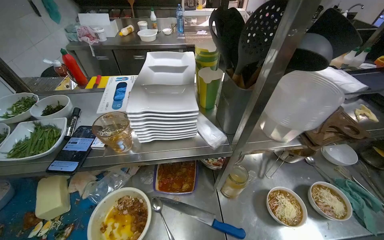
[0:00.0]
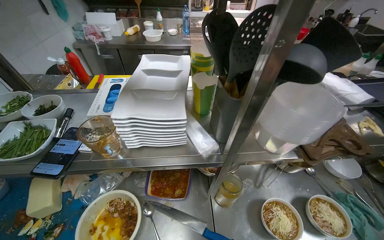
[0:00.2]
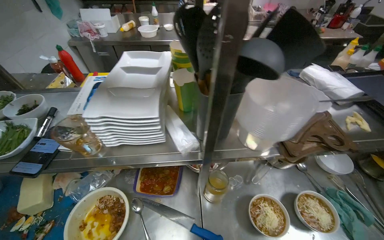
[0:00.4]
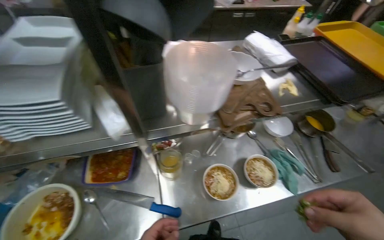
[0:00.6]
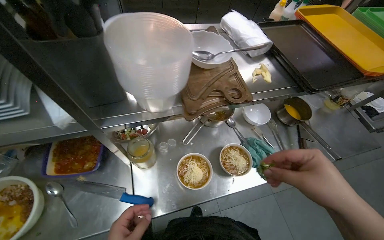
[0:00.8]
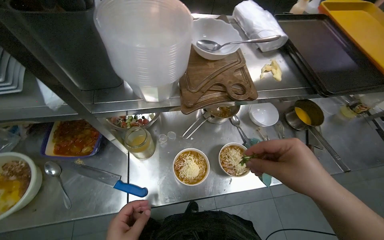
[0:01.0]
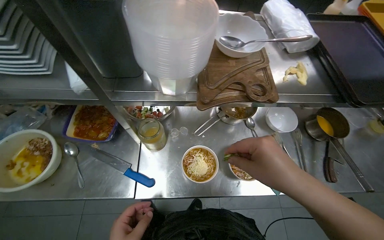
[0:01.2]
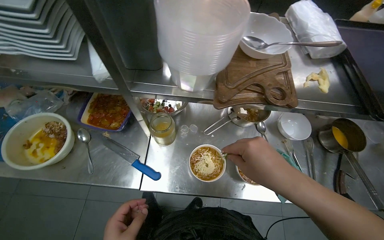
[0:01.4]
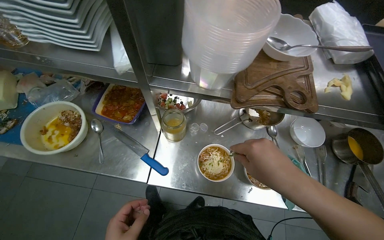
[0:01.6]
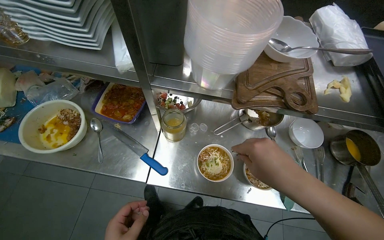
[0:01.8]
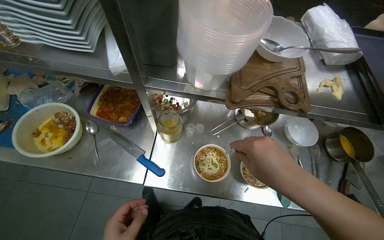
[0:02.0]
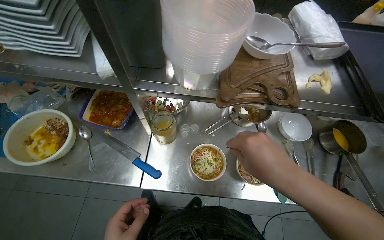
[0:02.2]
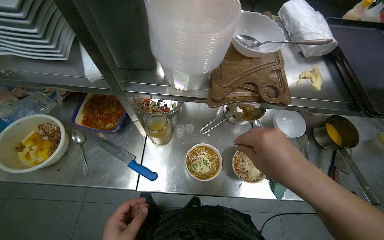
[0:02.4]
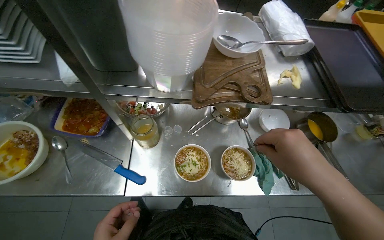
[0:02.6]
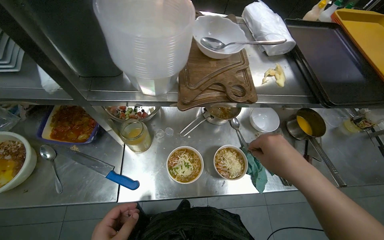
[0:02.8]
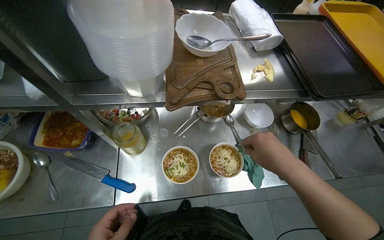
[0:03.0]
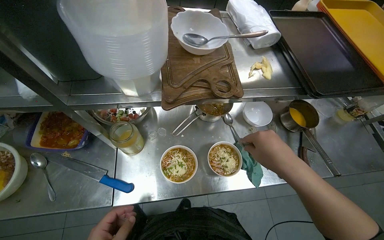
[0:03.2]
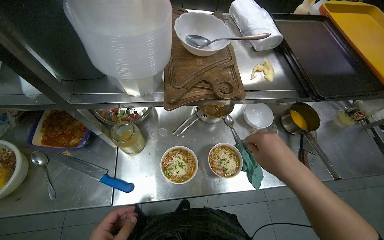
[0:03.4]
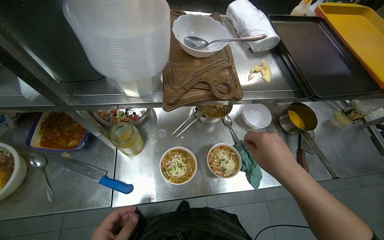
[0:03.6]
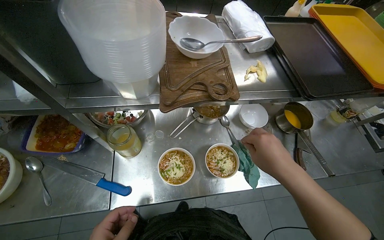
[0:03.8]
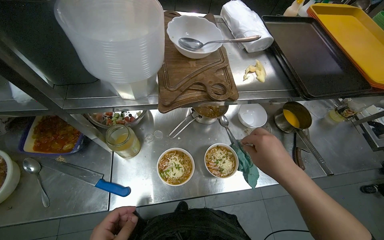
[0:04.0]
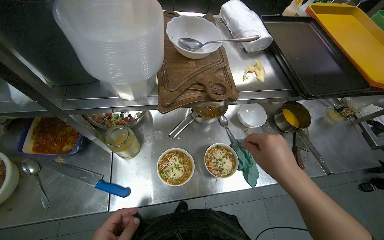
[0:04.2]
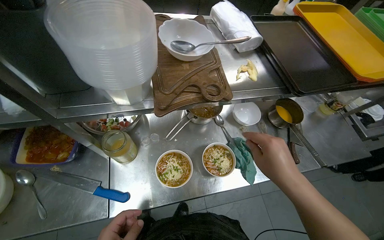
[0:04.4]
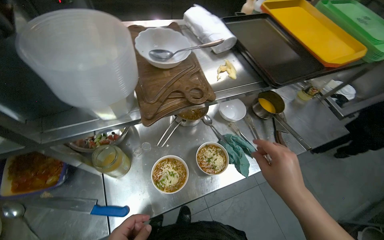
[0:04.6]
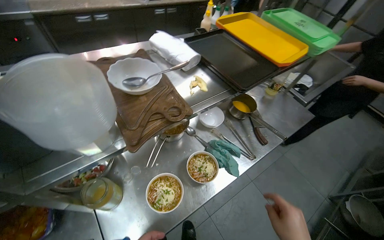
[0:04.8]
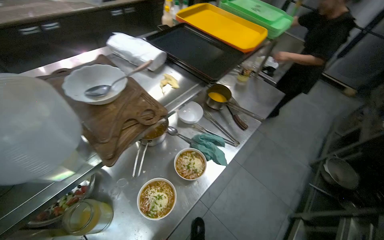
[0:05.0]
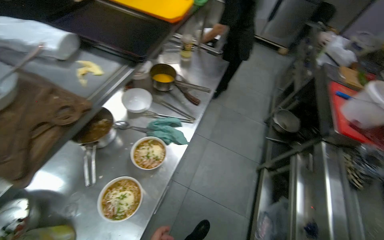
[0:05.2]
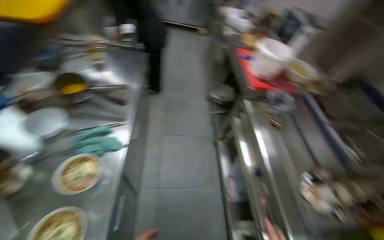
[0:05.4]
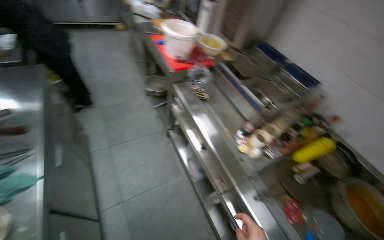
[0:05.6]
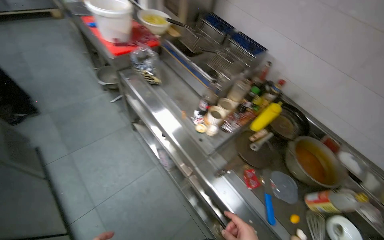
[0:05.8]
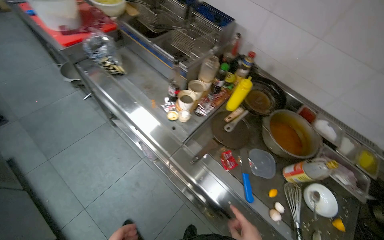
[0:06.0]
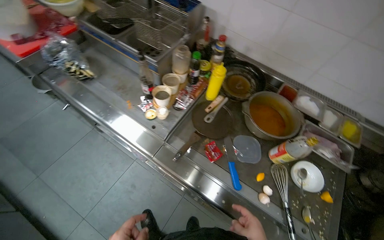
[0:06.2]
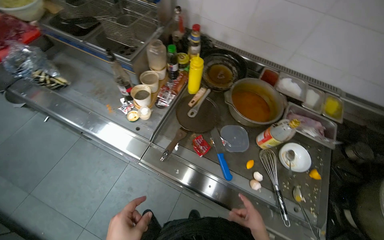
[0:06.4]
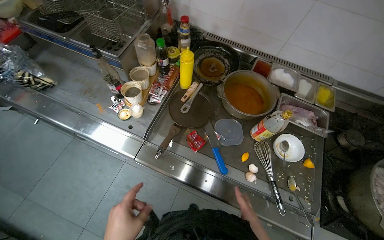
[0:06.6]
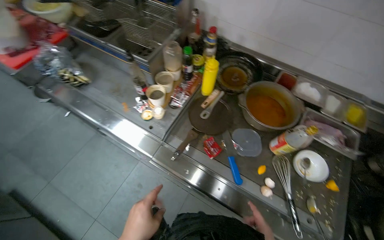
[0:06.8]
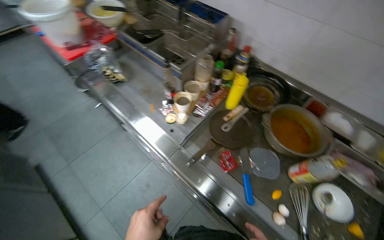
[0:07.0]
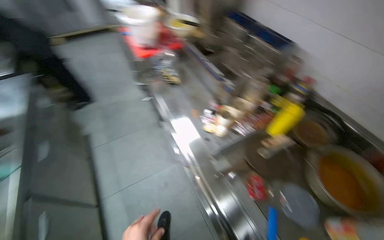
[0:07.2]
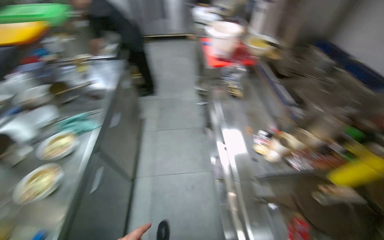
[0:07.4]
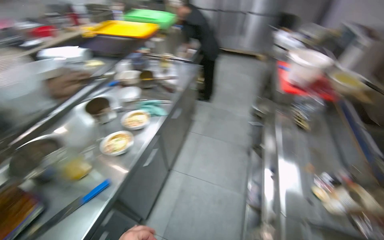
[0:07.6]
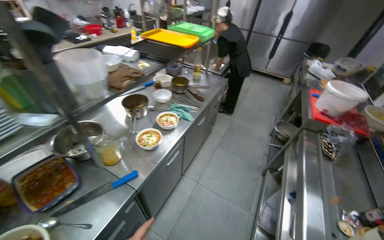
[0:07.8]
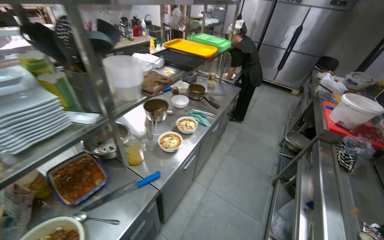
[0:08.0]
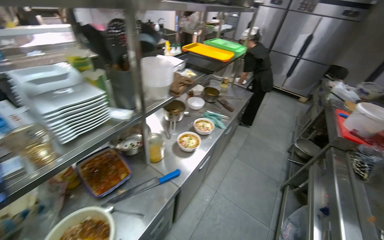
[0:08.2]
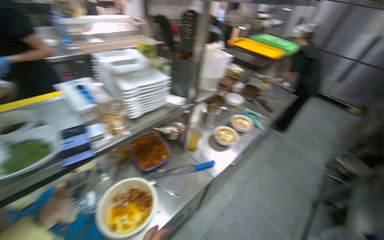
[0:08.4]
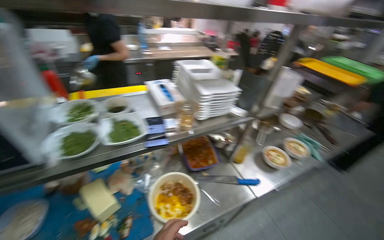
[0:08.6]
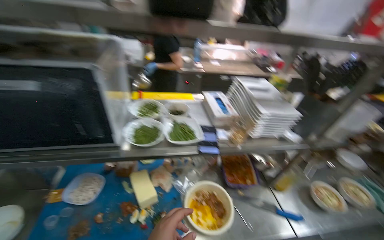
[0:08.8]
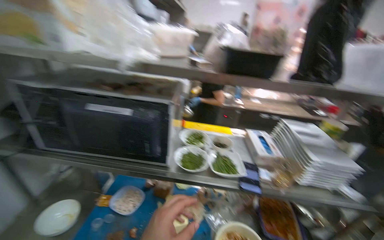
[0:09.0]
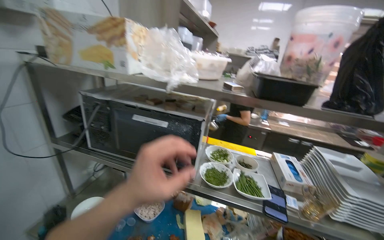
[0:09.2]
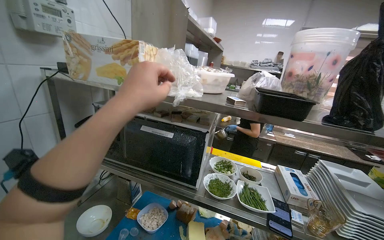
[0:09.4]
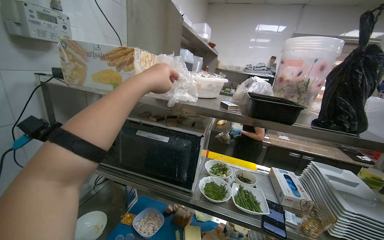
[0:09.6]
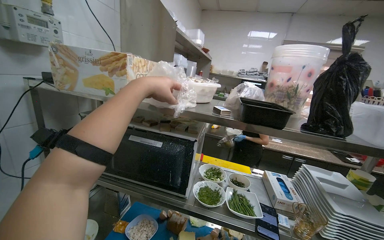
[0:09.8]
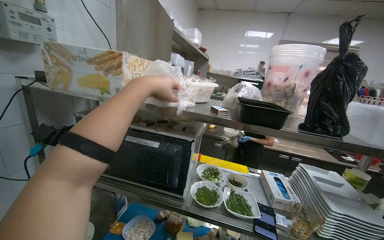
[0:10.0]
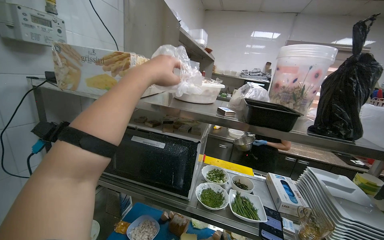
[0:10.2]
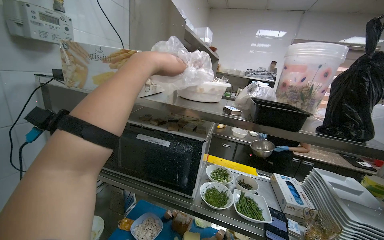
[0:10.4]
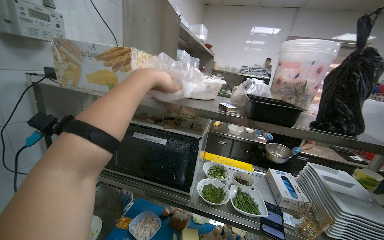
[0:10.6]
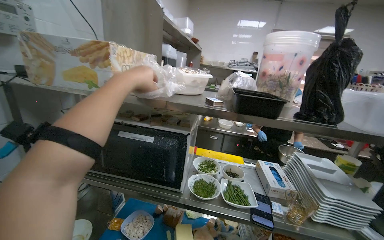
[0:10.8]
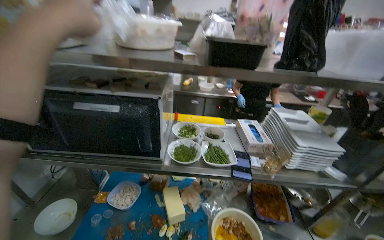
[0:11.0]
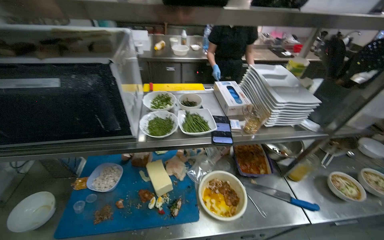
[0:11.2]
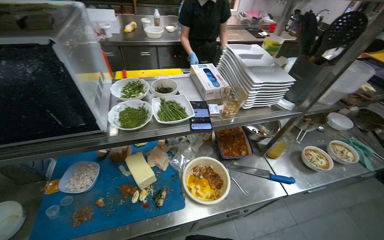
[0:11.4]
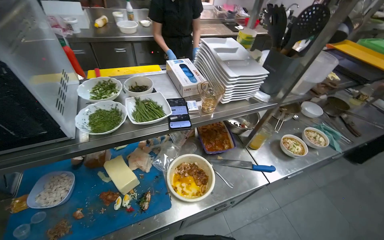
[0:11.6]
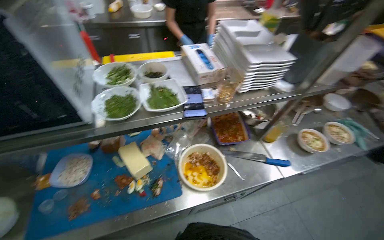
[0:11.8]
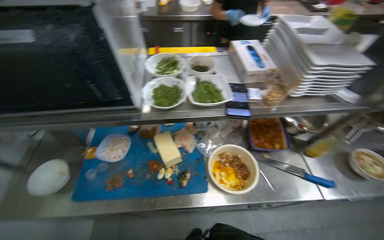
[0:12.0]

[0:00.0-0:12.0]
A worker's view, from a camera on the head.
Job: preparing food.
The whole recording: Adding toppings and seasoning to bowls. The worker adds toppings and seasoning to the bowls and places them on a serving tray.
0.0 to 1.6 s: The camera pitches downward, by about 20 degrees.
4.4 to 6.0 s: The camera is carried roughly 70 cm. The wearer's head swings about 125 degrees to the right. The view tips downward by some 20 degrees.
6.0 to 7.6 s: The head rotates some 70 degrees to the left.
7.6 to 9.0 s: The camera travels some 70 cm. The head turns to the left by approximately 75 degrees. The wearer looks some 25 degrees further upward.
9.0 to 10.4 s: The view tips upward by roughly 10 degrees.
10.4 to 12.0 s: The wearer looks approximately 20 degrees further to the right. The view tips downward by approximately 40 degrees.

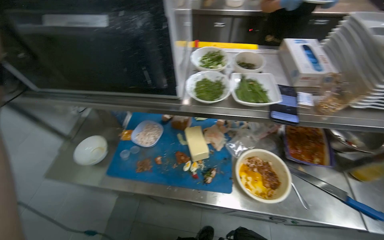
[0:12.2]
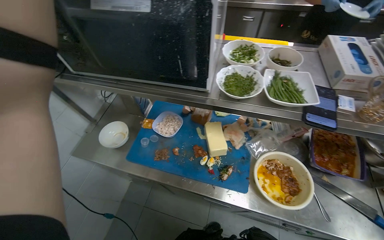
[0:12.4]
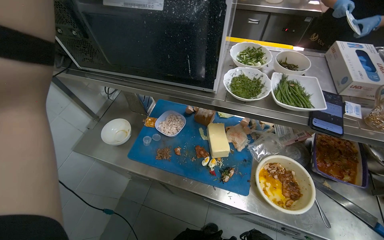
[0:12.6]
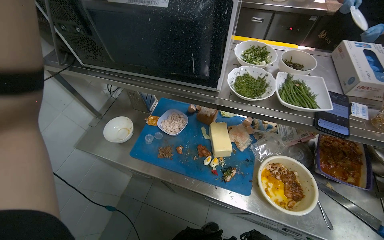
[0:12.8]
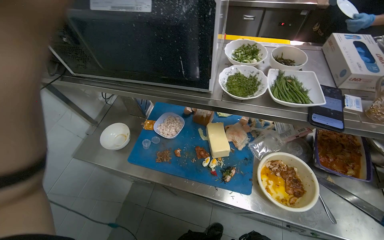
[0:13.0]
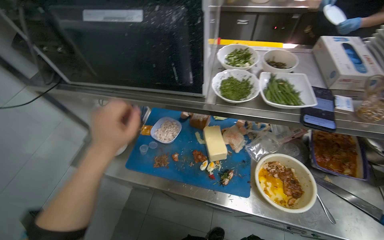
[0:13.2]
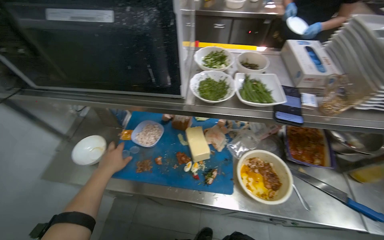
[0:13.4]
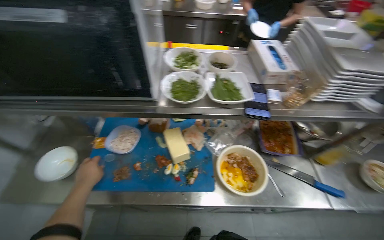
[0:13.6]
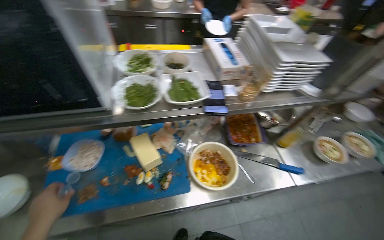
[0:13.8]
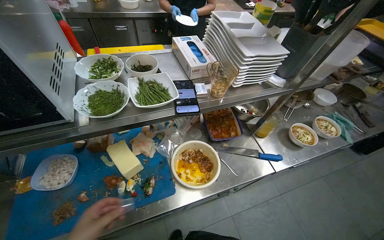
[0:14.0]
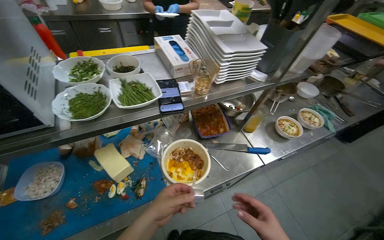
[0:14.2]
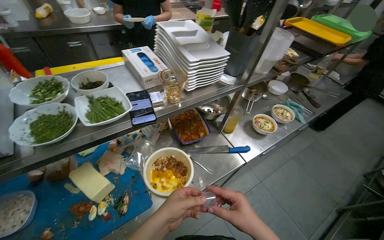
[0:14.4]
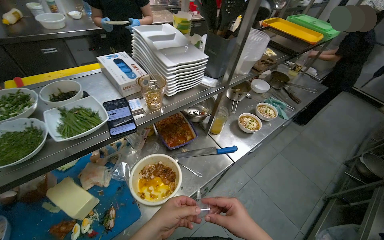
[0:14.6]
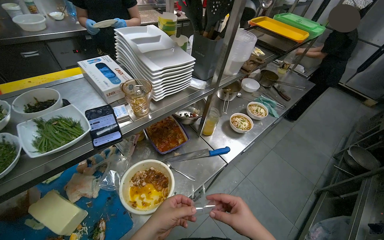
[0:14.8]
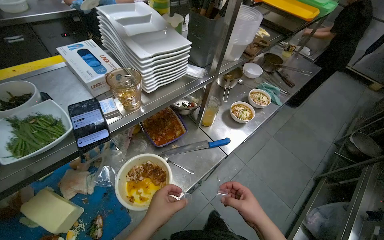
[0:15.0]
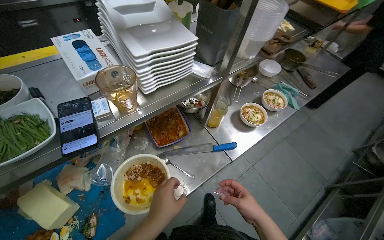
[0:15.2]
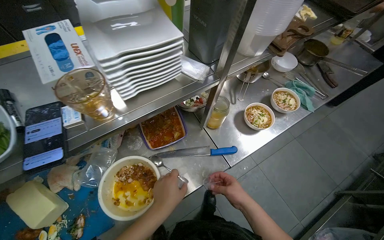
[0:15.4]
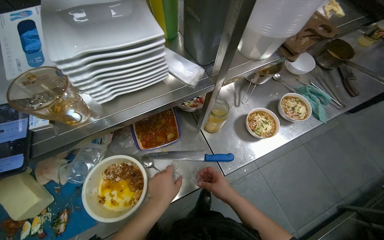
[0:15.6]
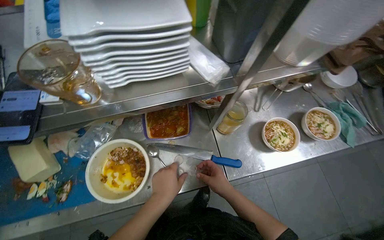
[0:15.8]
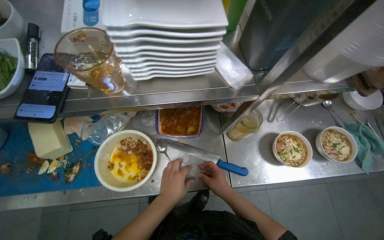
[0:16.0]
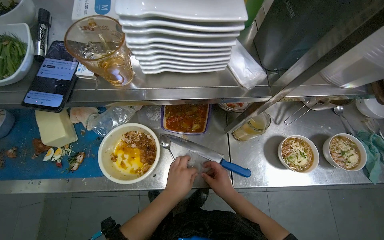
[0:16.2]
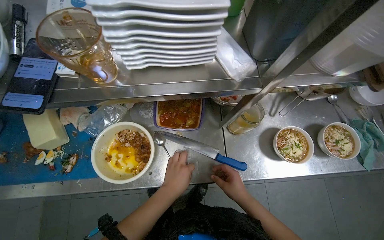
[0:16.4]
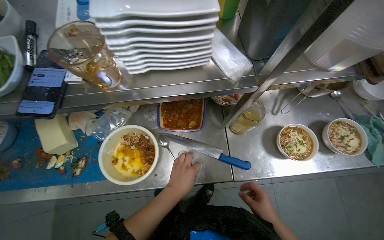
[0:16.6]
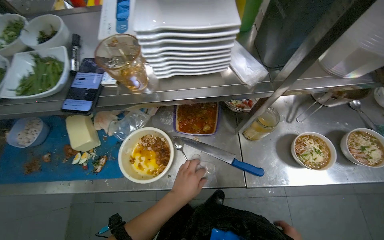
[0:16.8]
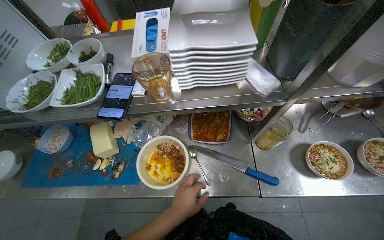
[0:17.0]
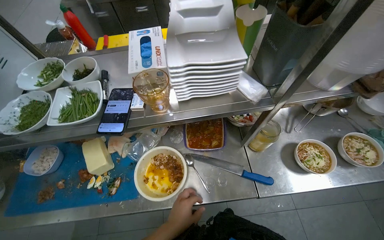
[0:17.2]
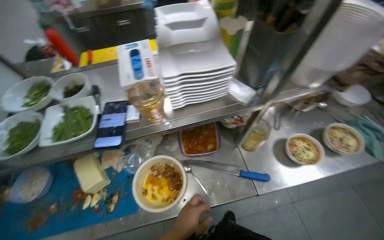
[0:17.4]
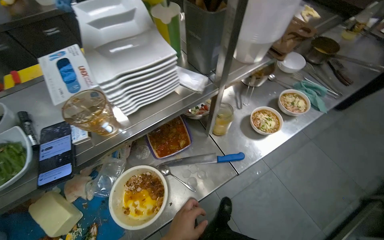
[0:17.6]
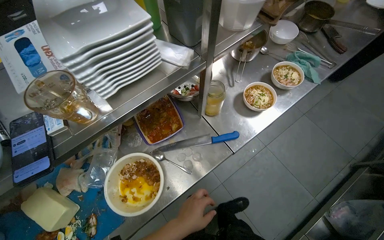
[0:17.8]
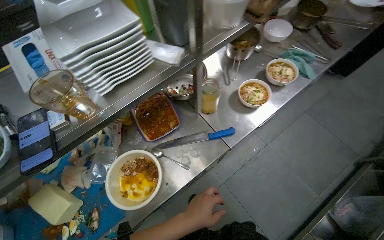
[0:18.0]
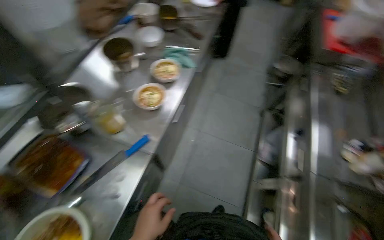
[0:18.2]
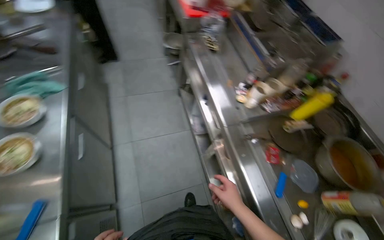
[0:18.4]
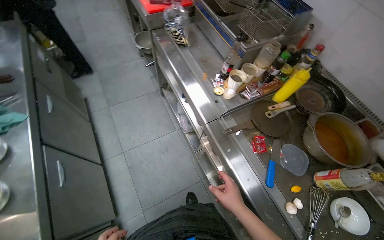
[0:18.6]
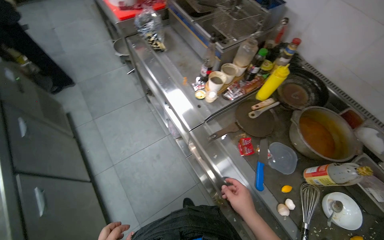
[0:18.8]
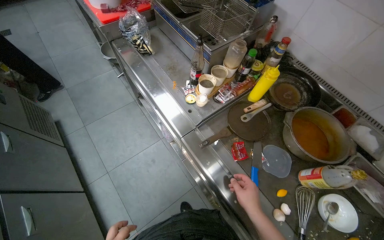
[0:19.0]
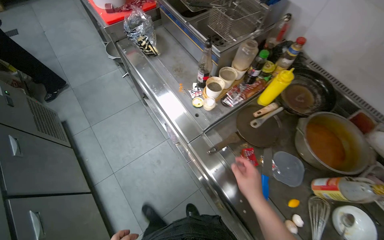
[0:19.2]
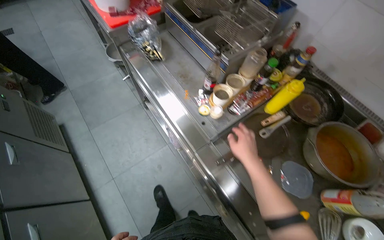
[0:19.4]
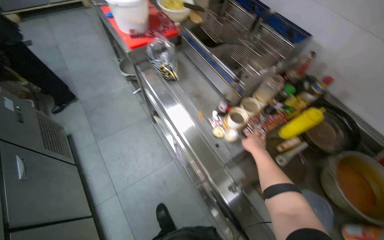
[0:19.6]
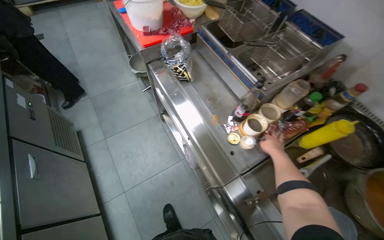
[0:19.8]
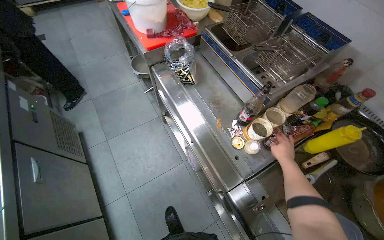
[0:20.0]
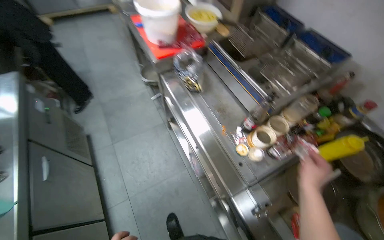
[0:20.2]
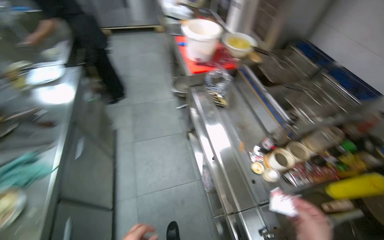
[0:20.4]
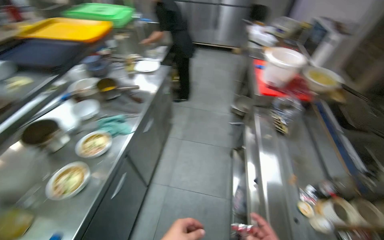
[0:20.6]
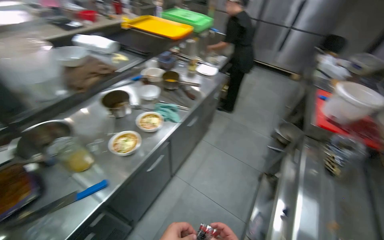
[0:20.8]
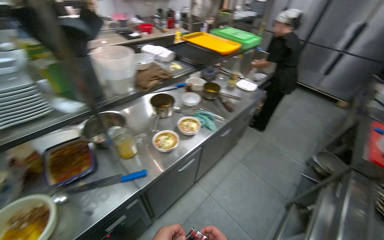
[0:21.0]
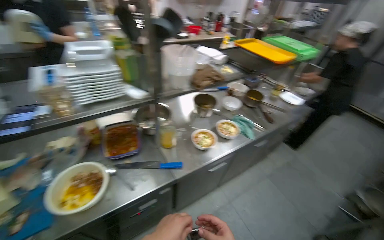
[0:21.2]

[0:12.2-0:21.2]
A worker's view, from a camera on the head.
Job: preparing food.
The whole recording: Adding toppings and seasoning to bowls. The worker adds toppings and seasoning to the bowls and places them on a serving tray.
12.2 to 13.8 s: The wearer's head swings some 20 degrees to the right.
13.8 to 15.2 s: The head rotates some 25 degrees to the right.
15.2 to 16.6 s: The head rotates roughly 30 degrees to the left. The view tips downward by approximately 15 degrees.
16.6 to 18.2 s: The wearer's head swings about 60 degrees to the right.
18.2 to 19.8 s: The head travels about 60 cm. The head rotates some 50 degrees to the right.
19.8 to 21.2 s: The wearer moves about 60 cm. The wearer's head swings some 90 degrees to the left. The camera pitches upward, by approximately 25 degrees.
